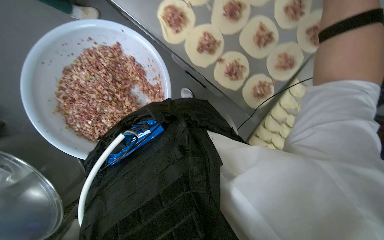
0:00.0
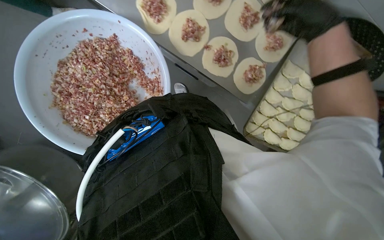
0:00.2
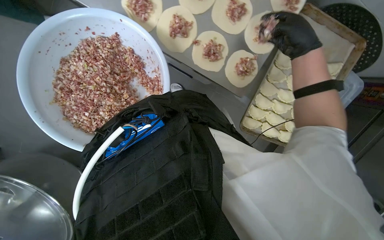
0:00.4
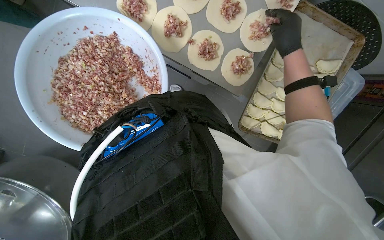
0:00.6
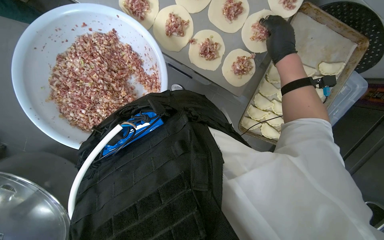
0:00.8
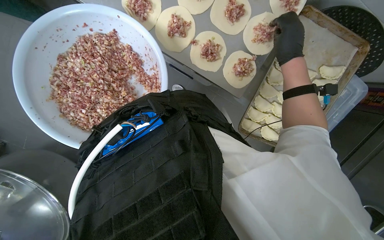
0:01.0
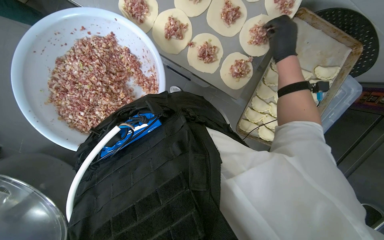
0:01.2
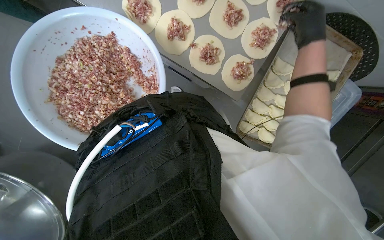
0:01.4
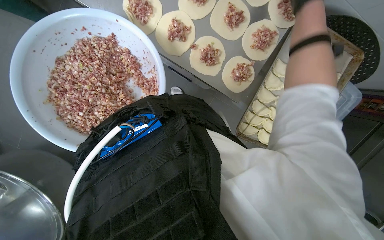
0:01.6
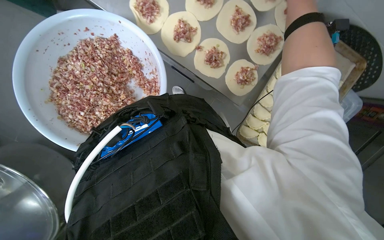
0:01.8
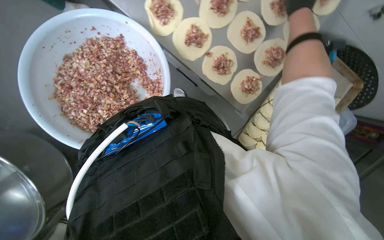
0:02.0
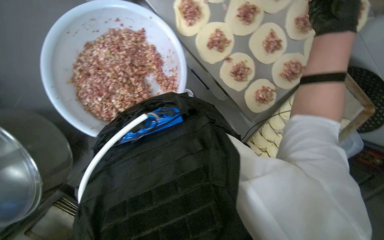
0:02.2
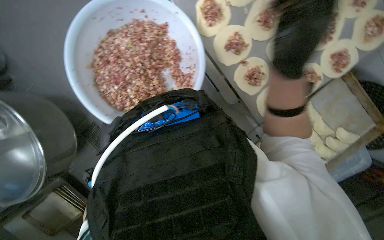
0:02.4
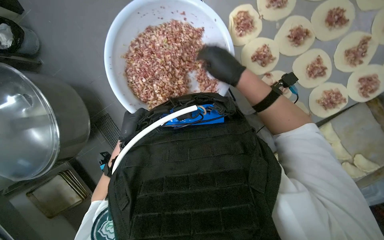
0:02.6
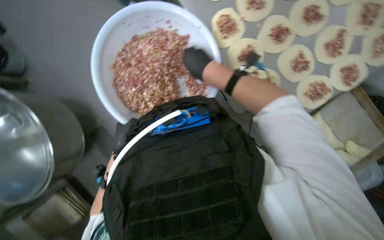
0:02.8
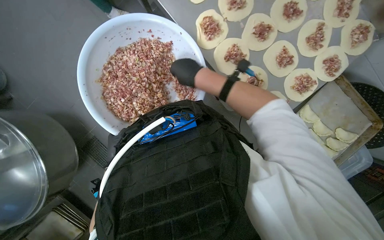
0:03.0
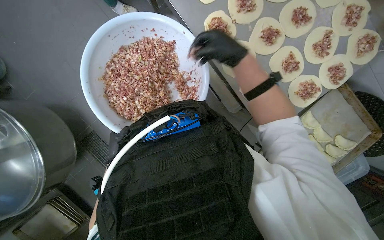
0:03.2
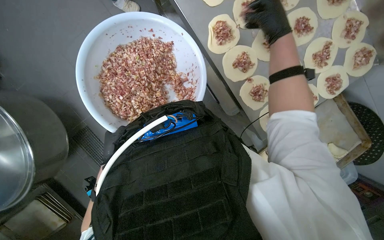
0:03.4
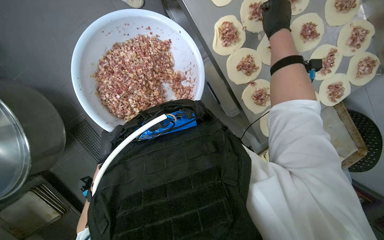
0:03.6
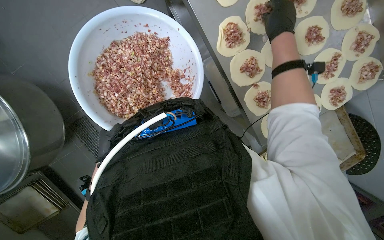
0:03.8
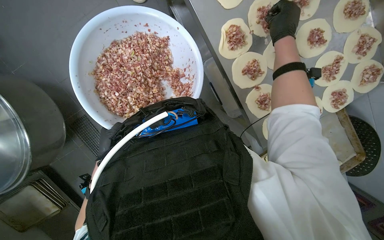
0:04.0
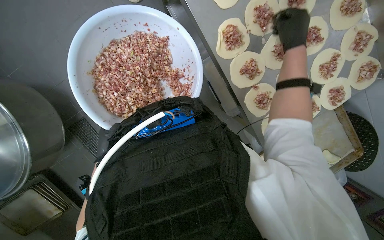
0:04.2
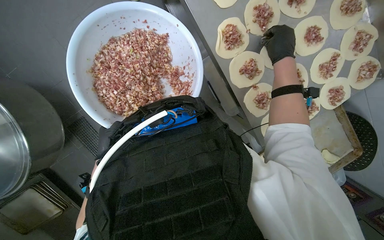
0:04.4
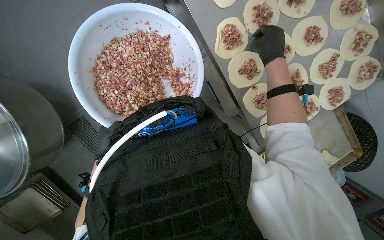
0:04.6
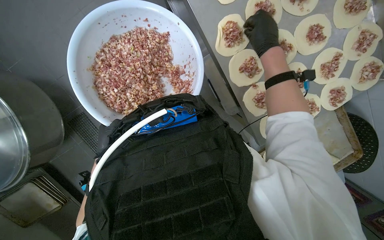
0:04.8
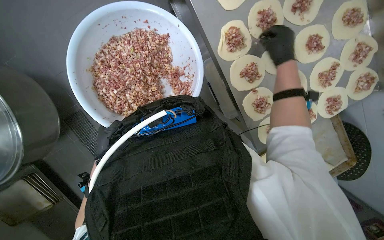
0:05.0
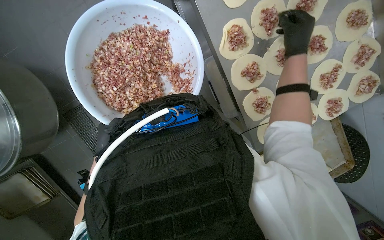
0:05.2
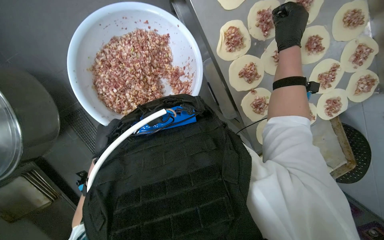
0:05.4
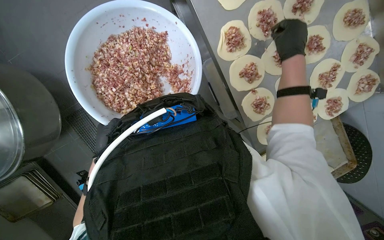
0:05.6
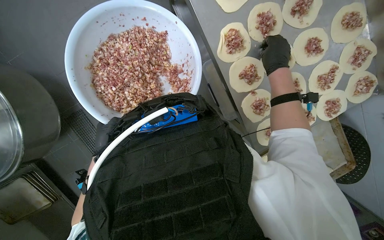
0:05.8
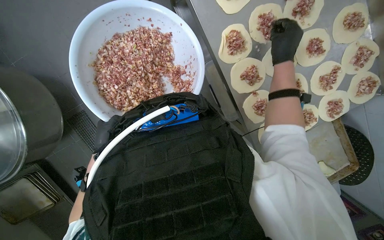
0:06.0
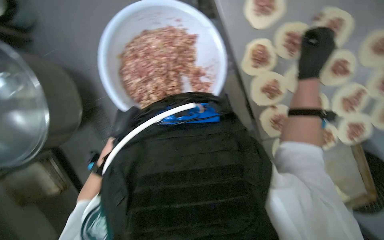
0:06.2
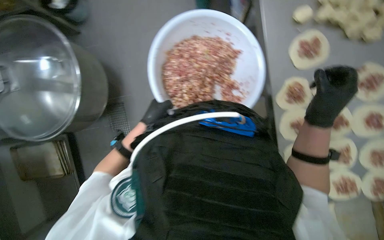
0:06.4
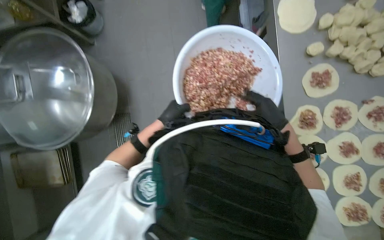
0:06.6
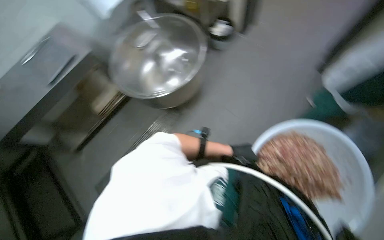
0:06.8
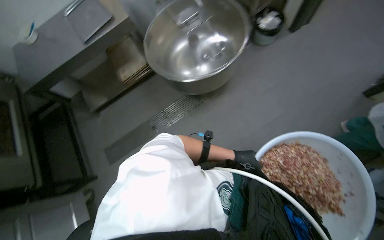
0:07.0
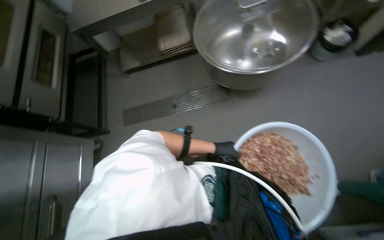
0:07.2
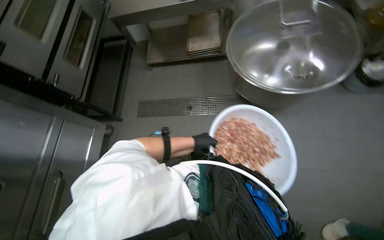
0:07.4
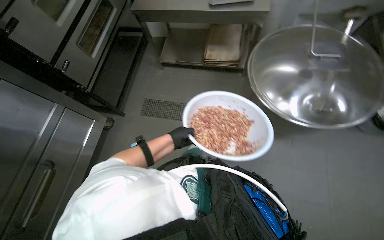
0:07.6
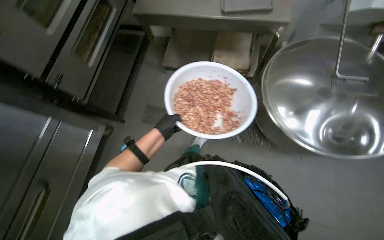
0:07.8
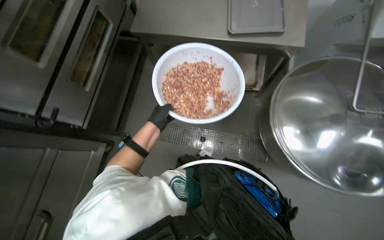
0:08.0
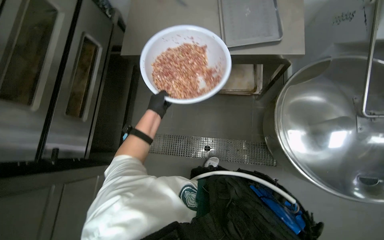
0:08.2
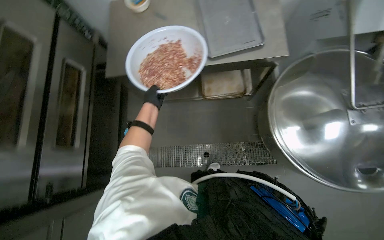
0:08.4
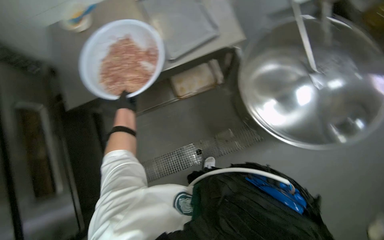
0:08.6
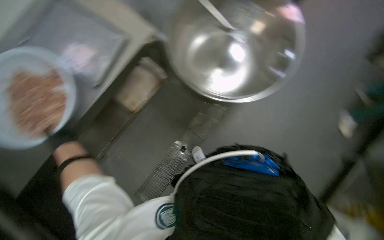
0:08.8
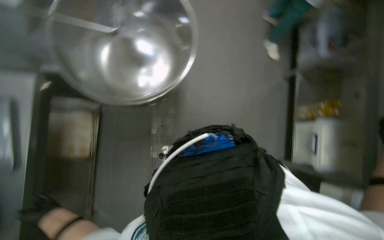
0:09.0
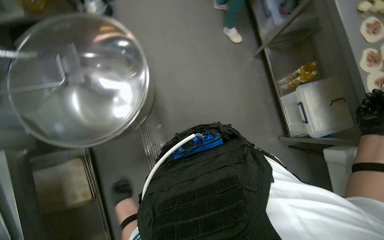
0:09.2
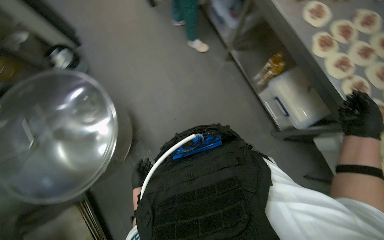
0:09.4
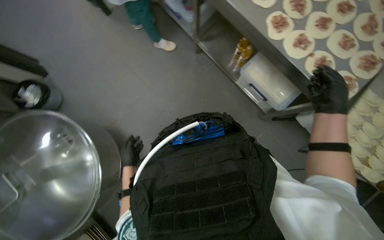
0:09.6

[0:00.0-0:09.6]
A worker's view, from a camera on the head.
Job: preparing food.
The whole recording: Adding meat filling to dough circles. The worker scoops meat filling from a bowl and places it onto flattened dough circles.
0:03.2 to 0:04.8: The right hand goes about 15 cm up the picture and to the right.
0:04.8 to 0:06.4: Everything in view rotates approximately 30 degrees clockwise.
0:08.0 to 0:09.6: The head travels approximately 40 cm. The wearer looks some 115 degrees further to the right.

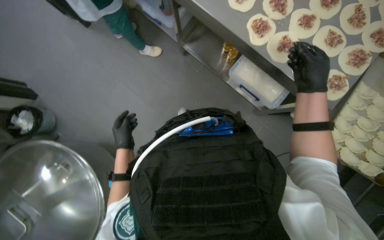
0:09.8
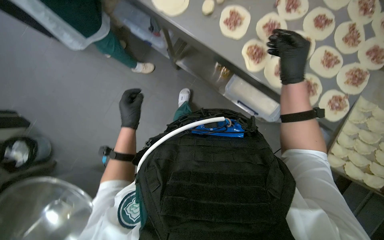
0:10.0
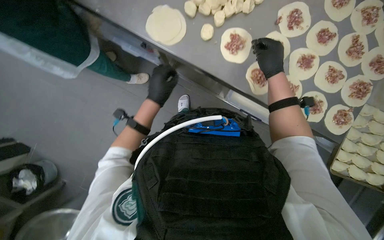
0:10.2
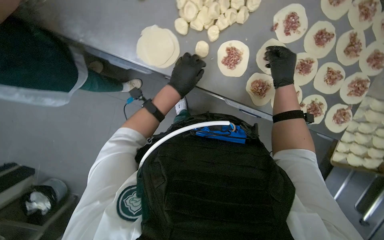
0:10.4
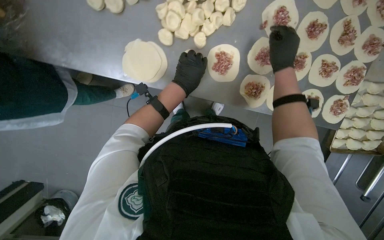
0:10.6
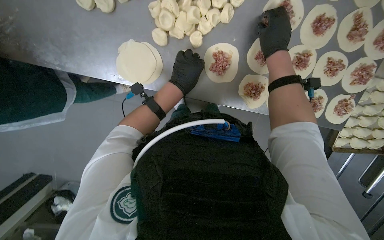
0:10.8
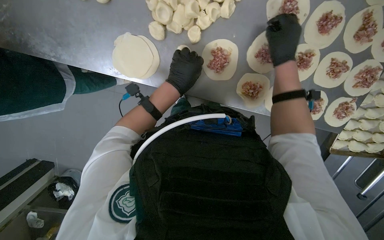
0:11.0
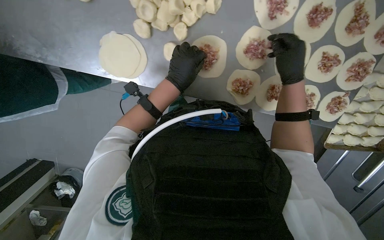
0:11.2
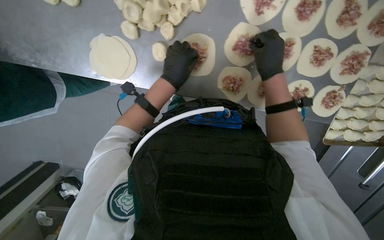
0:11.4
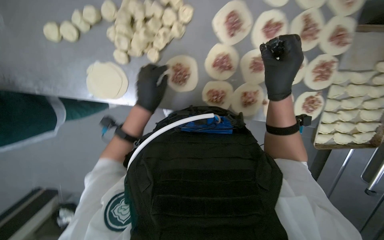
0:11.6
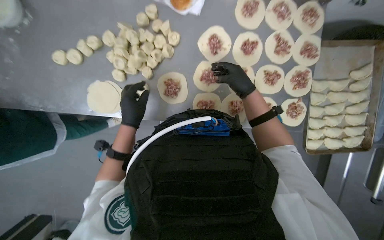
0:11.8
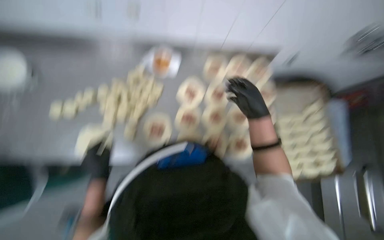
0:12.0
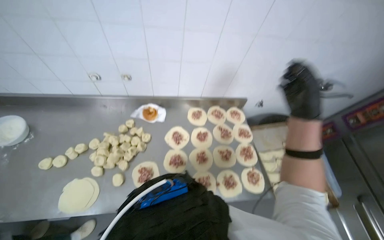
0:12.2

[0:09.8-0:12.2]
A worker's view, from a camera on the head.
Job: preparing food.
The whole recording: Adding meat filling to dough circles. The worker scoops meat filling from a bowl and places it onto flattened dough circles.
0:09.8 to 0:11.0: The camera is carried about 60 cm. The wearer looks roughly 20 degrees further downward.
0:11.0 to 0:12.2: The camera pitches upward, by some 45 degrees.

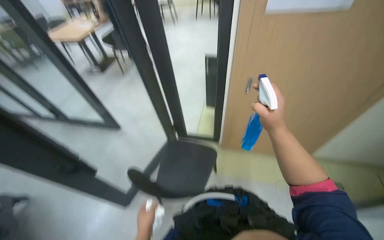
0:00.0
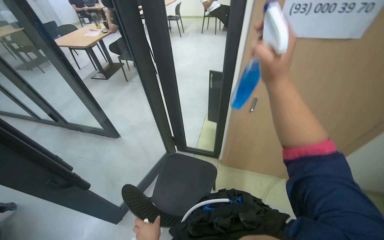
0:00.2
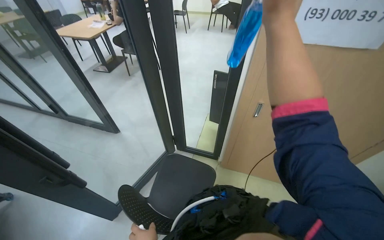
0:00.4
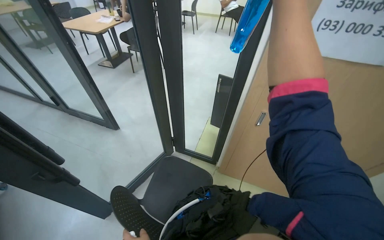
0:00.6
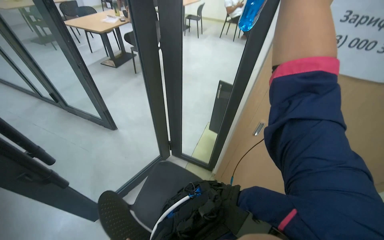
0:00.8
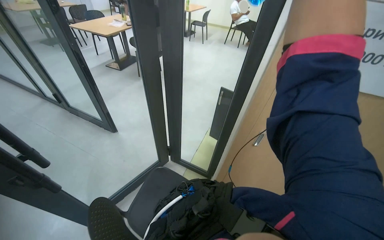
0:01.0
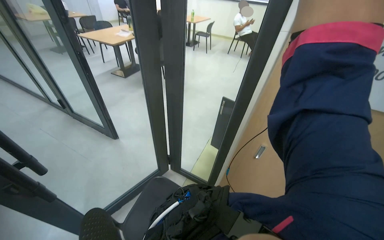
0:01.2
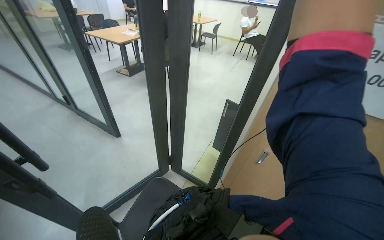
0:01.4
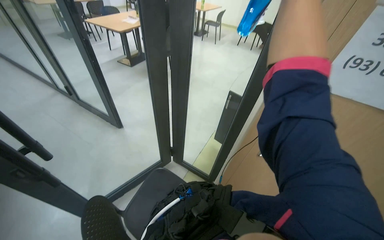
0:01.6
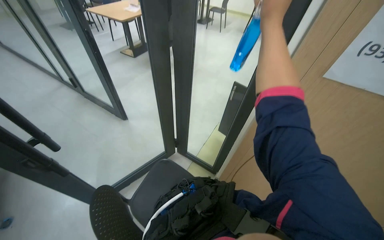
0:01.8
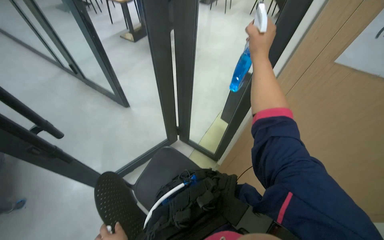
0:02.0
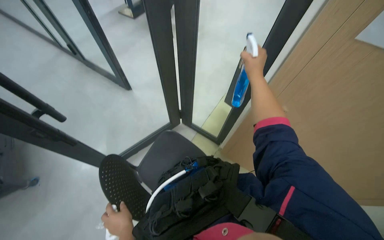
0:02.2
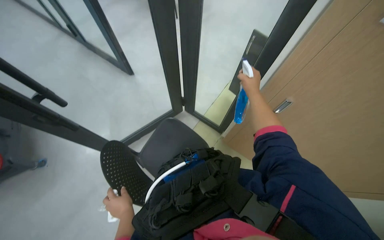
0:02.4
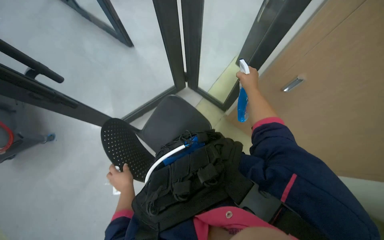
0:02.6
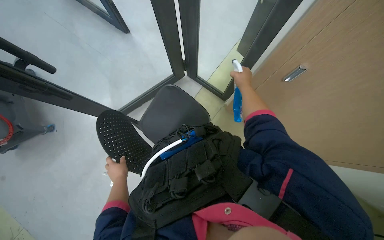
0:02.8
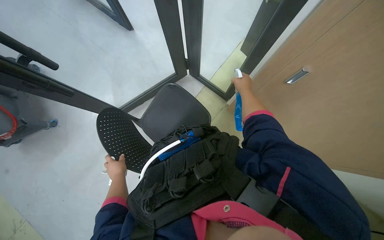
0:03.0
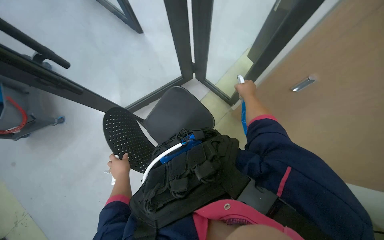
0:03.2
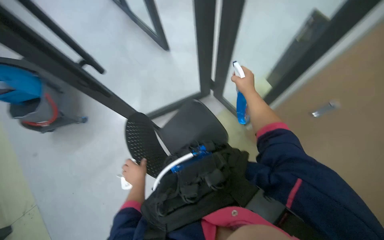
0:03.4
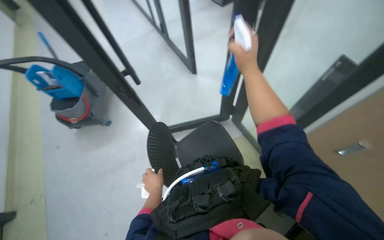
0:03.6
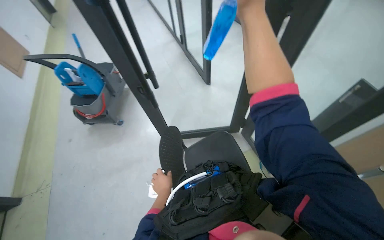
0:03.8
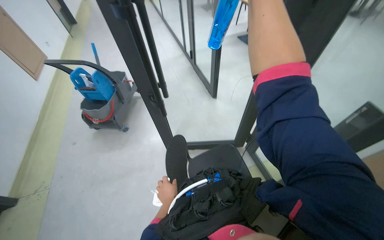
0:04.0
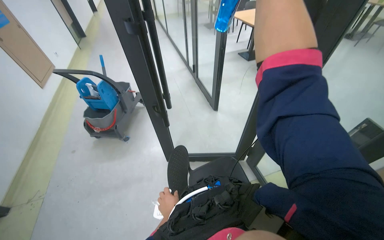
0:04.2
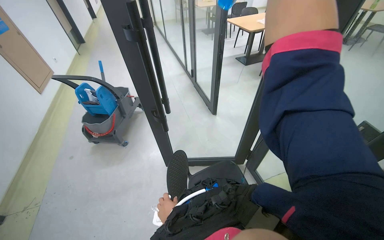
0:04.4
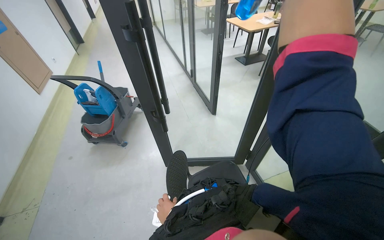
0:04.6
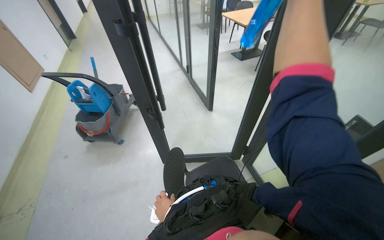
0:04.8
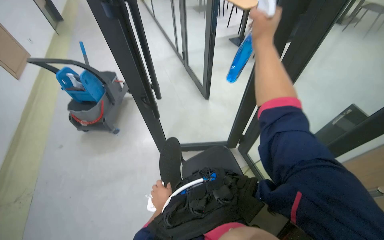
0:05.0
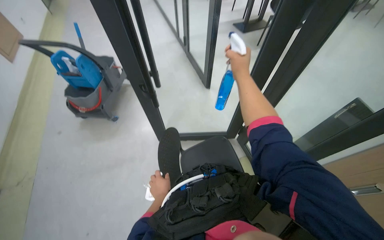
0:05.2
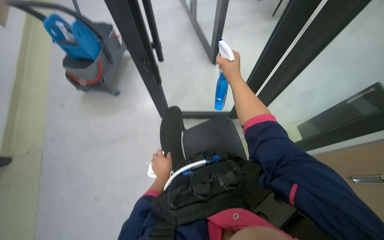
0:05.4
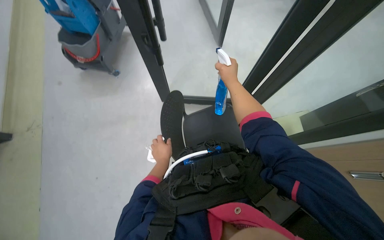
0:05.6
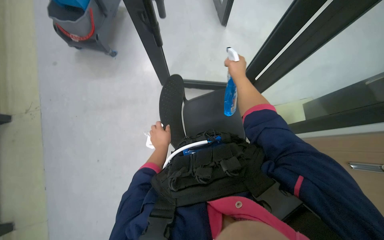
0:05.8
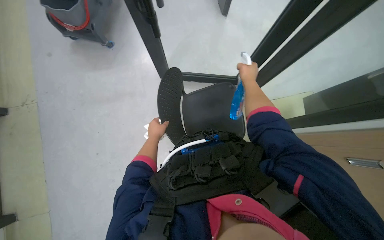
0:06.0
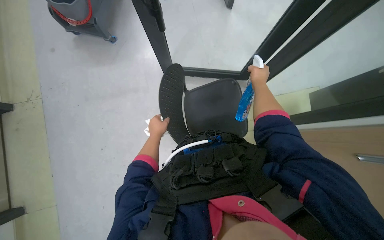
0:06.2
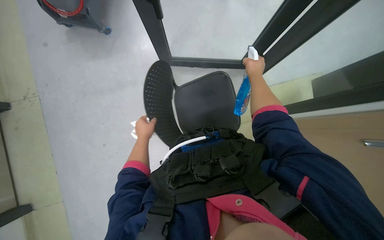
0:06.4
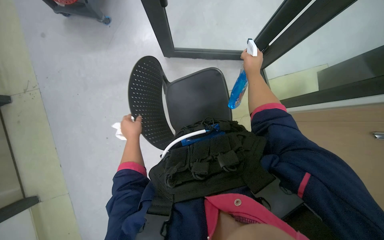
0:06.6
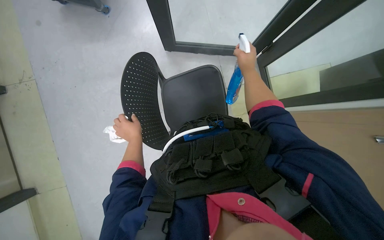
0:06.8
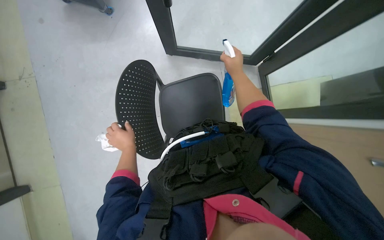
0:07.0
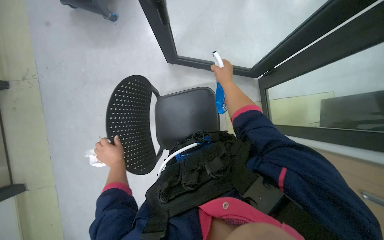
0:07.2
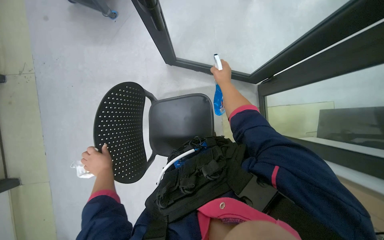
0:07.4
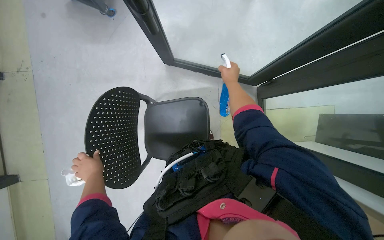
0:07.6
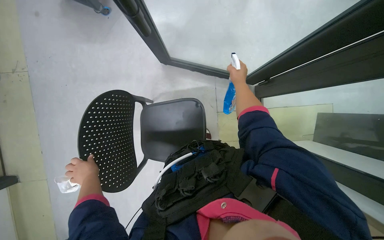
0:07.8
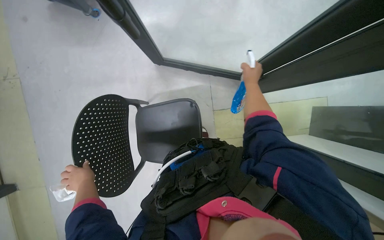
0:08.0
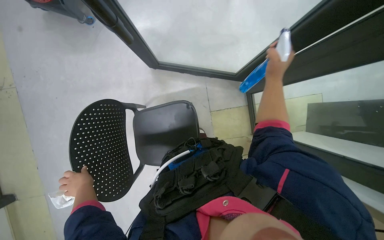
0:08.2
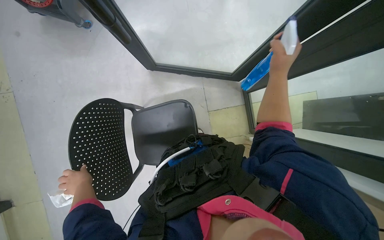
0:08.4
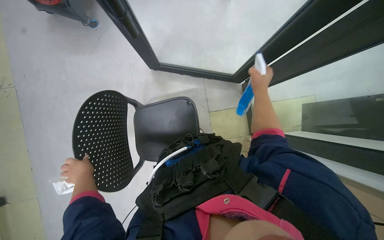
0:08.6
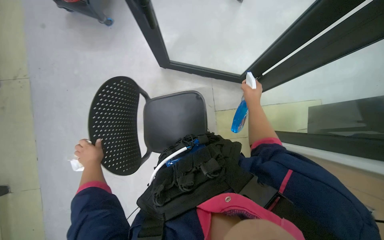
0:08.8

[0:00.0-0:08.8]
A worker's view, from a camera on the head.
Job: wiping surfaces.
The whole recording: Wiping glass partition. The worker wipes the glass partition with a white cloth.
0:01.4 to 0:03.0: The view tilts approximately 35 degrees downward.
0:03.0 to 0:04.4: The wearer's head swings roughly 35 degrees to the left. The view tips upward by roughly 30 degrees.
0:04.4 to 0:05.8: The wearer looks some 30 degrees further downward.
0:05.8 to 0:07.4: The view tilts some 10 degrees downward. The left hand goes roughly 10 cm to the left and down the picture.
0:07.4 to 0:08.8: The right hand travels to the right and down the picture by about 20 cm, and goes nearer to the camera and returns, roughly 15 cm each way.
